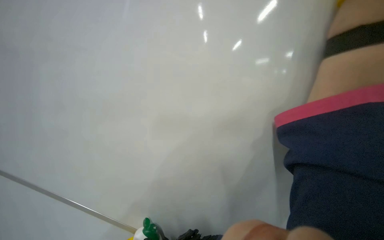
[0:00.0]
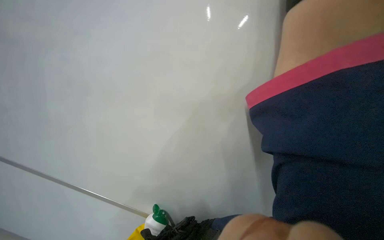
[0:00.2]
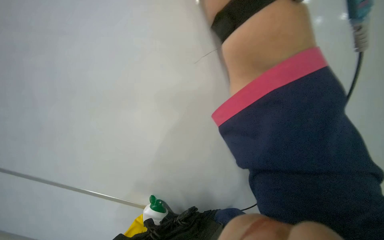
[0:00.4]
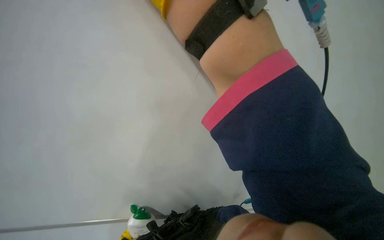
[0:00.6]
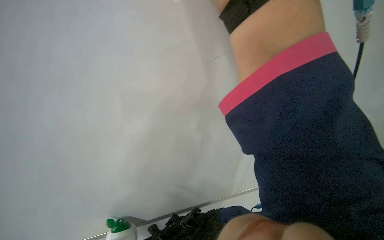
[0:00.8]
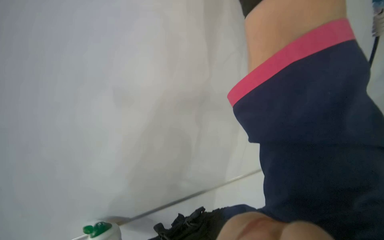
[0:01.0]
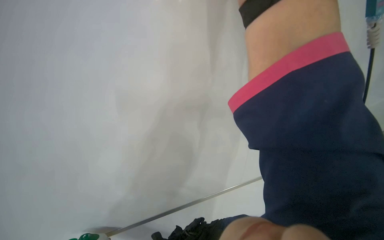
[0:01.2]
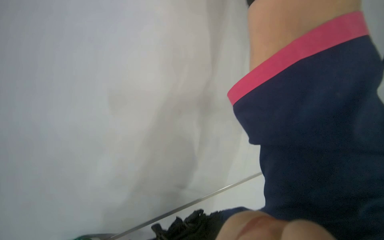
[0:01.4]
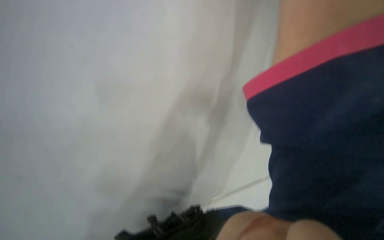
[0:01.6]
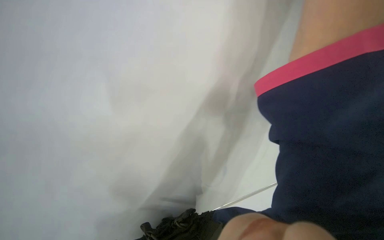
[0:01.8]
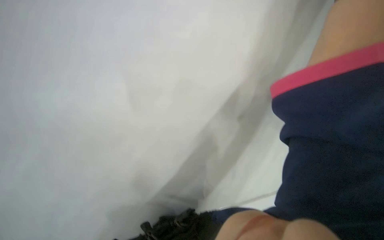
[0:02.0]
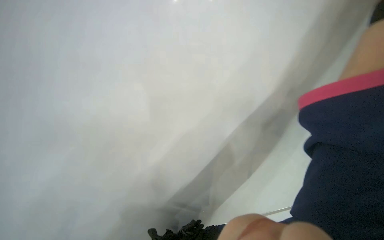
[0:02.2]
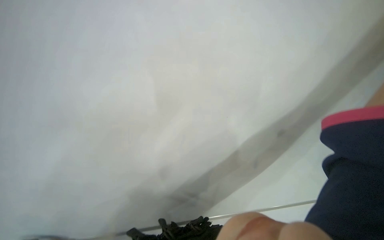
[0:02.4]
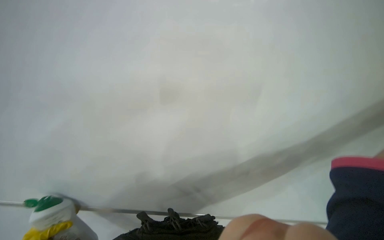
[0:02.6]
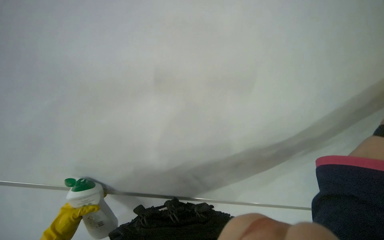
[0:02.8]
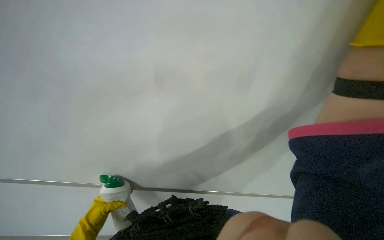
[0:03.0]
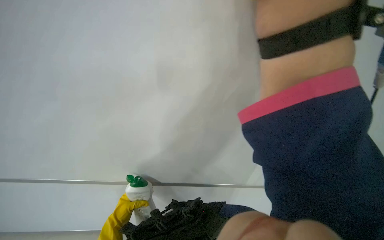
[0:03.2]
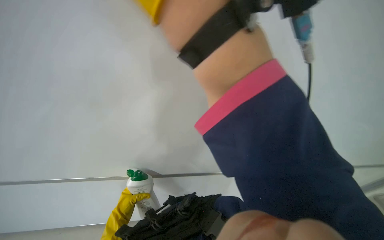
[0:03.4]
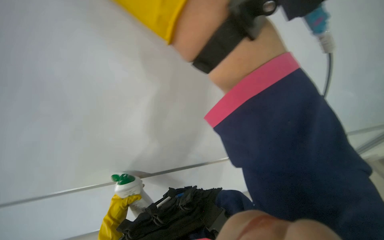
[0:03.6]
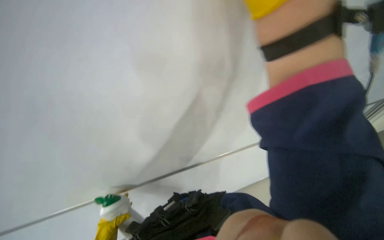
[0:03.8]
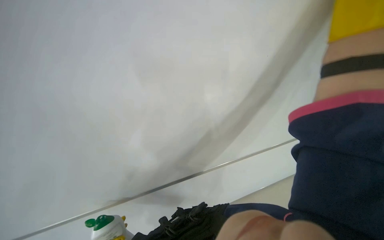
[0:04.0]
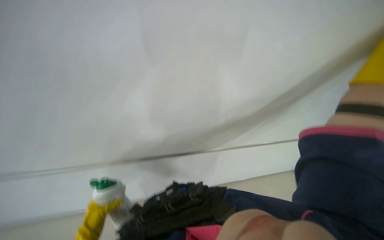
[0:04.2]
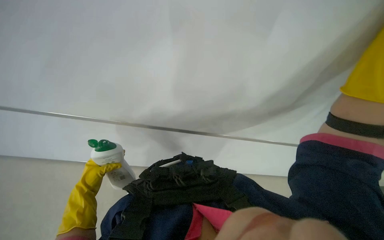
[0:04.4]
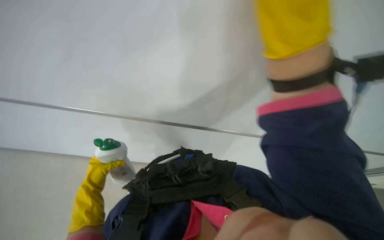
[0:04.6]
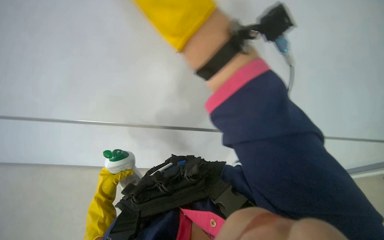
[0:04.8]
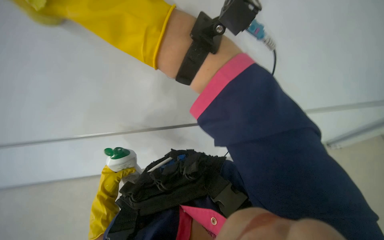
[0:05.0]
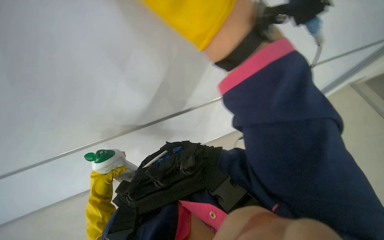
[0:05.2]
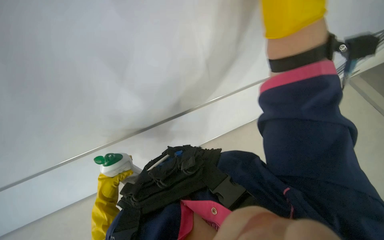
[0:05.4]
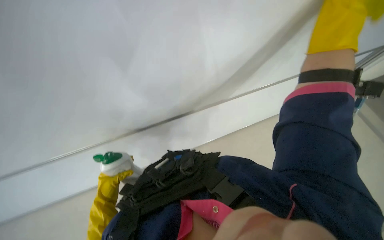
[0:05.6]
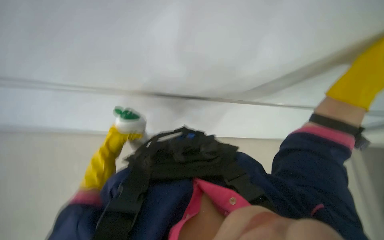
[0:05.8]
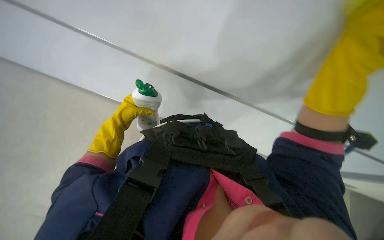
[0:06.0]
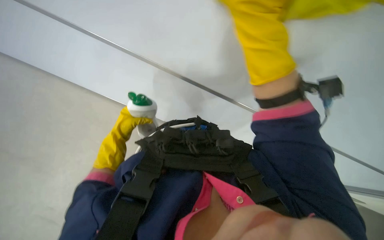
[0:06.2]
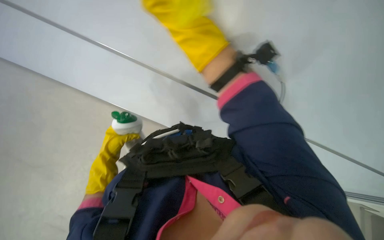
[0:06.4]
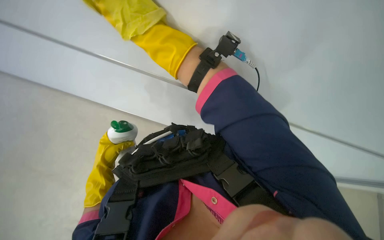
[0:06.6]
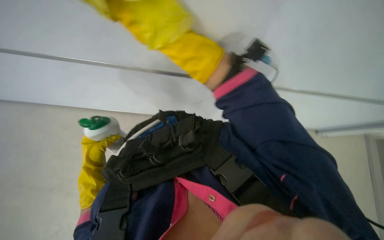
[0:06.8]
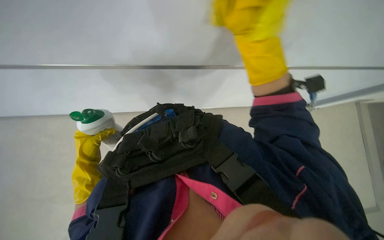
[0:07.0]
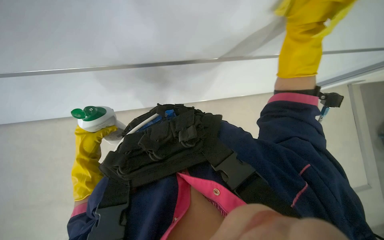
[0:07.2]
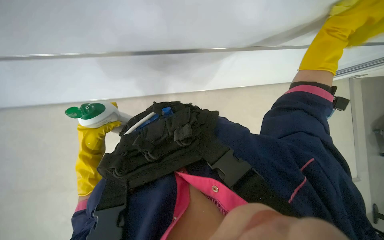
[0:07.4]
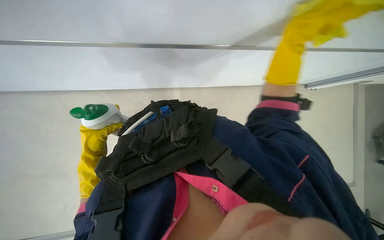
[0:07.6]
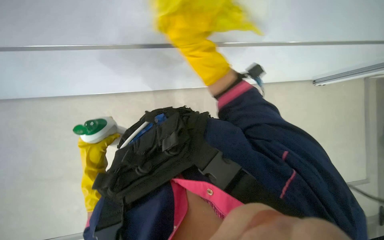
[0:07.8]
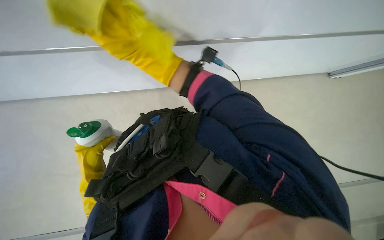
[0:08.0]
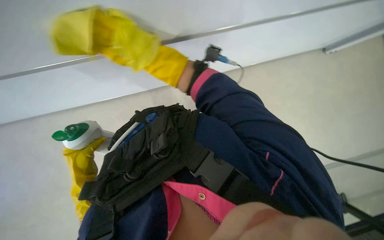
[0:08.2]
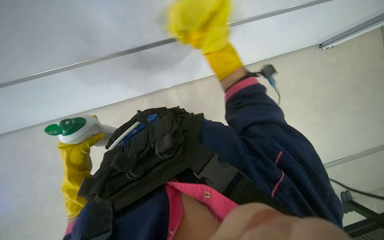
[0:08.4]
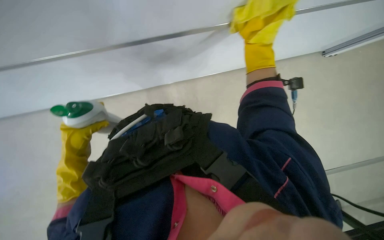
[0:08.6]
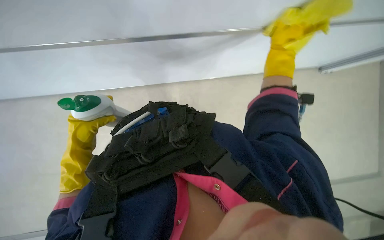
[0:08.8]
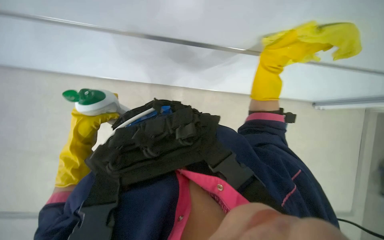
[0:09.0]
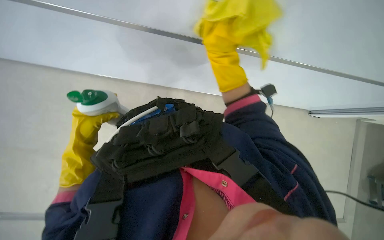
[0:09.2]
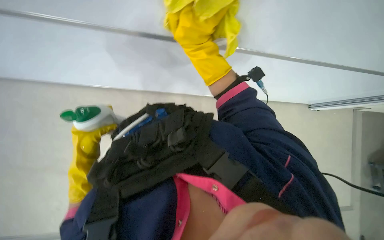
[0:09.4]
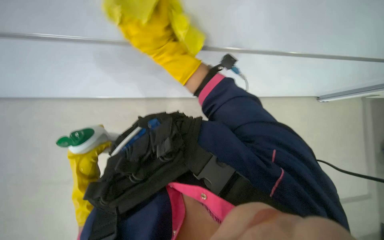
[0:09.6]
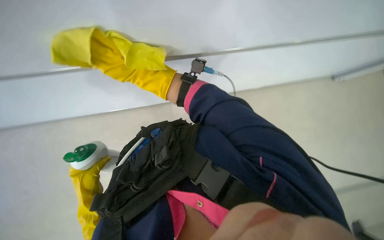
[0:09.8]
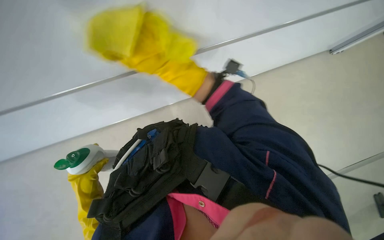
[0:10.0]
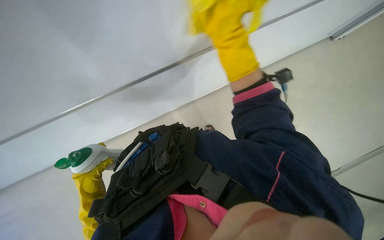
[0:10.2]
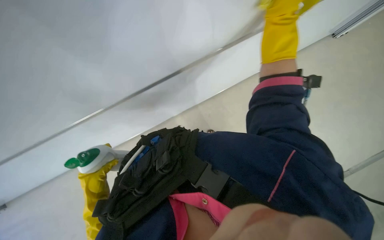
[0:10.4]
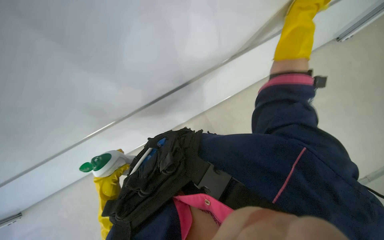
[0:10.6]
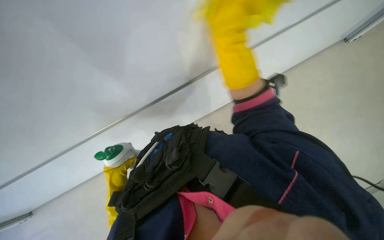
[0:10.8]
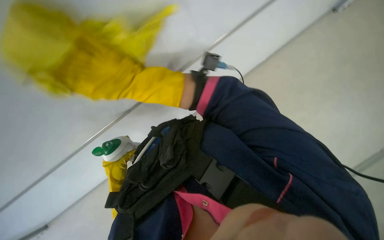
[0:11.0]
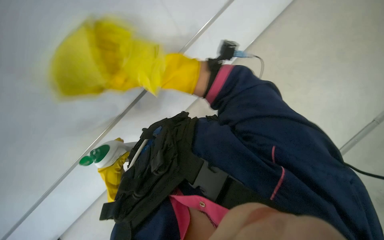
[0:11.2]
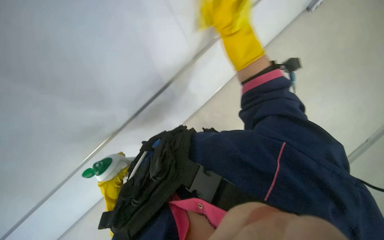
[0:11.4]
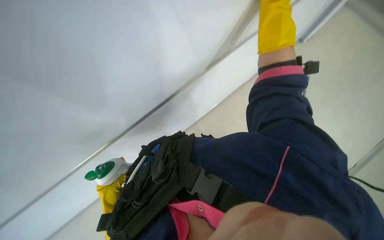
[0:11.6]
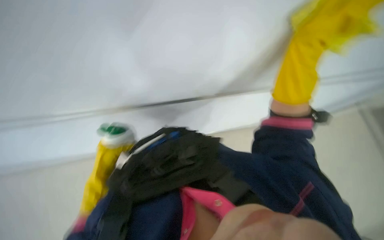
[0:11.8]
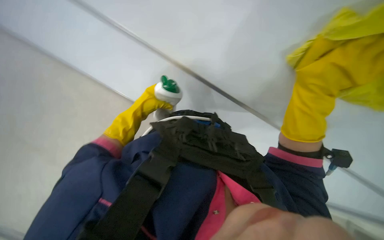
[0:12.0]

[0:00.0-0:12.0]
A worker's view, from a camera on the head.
Job: wiping surfaces.
The whole recording: Wiping whiteboard. The worker wipes the white board with a yellow cleaning cloth.
0:01.6 to 0:03.0: The camera sweeps to the left, by some 20 degrees.
0:03.0 to 0:04.4: The view tilts roughly 15 degrees downward.
0:04.4 to 0:06.0: The camera pitches downward, by some 30 degrees.
0:06.0 to 0:07.6: The view tilts some 15 degrees downward. The scene turns roughly 35 degrees counterclockwise in the picture.
0:09.0 to 0:10.4: The right hand travels to the left and back again, roughly 40 cm each way.
0:10.4 to 0:12.0: The right hand moves down the picture, some 15 cm, and moves some 35 cm farther from the camera and comes back.

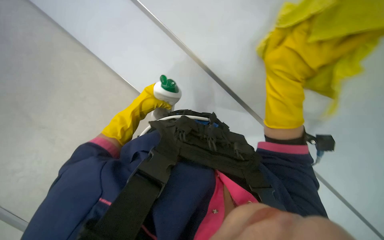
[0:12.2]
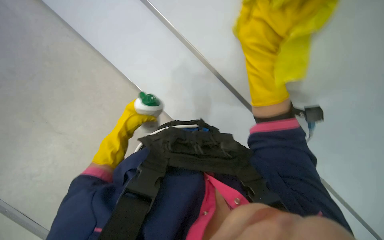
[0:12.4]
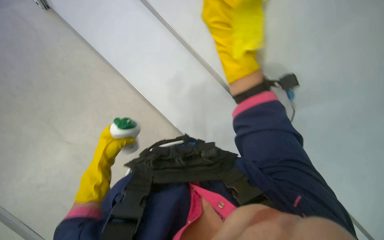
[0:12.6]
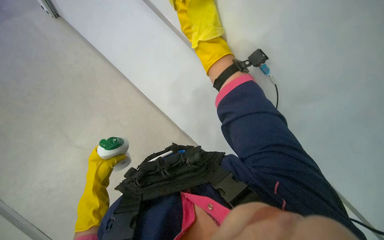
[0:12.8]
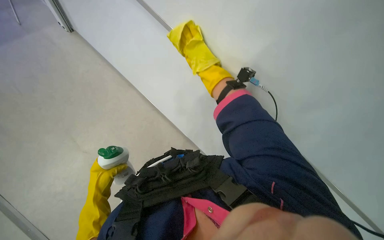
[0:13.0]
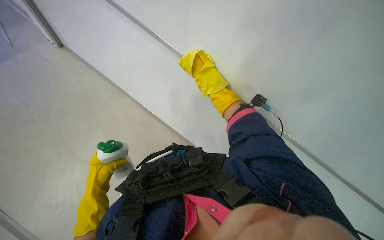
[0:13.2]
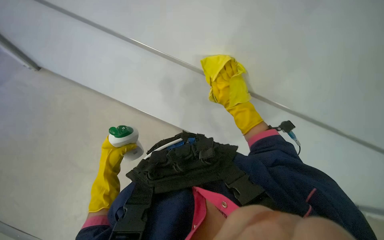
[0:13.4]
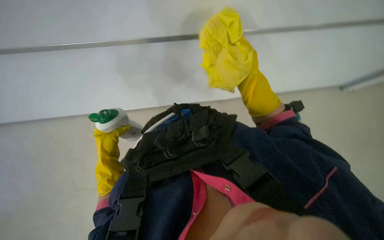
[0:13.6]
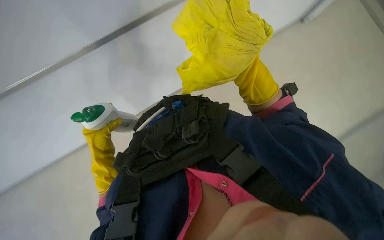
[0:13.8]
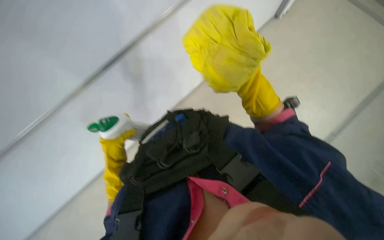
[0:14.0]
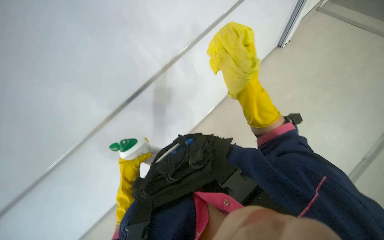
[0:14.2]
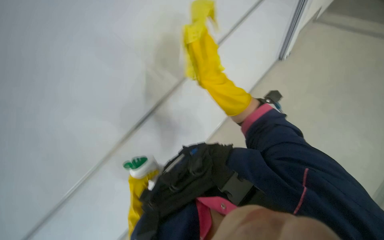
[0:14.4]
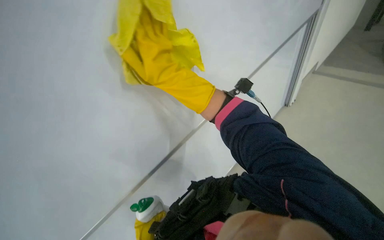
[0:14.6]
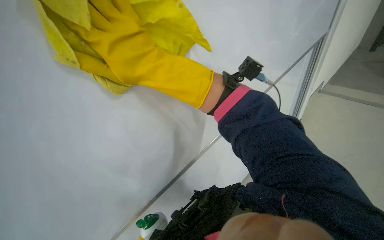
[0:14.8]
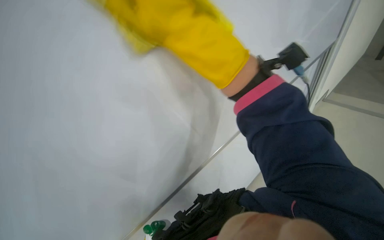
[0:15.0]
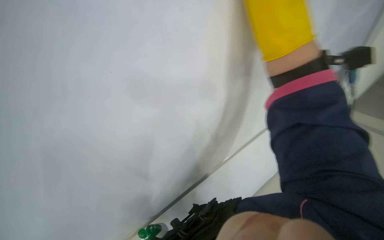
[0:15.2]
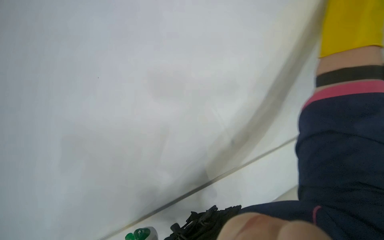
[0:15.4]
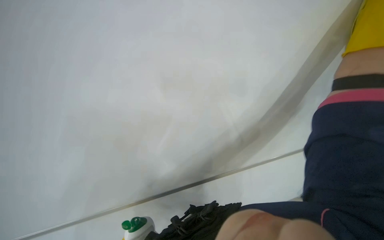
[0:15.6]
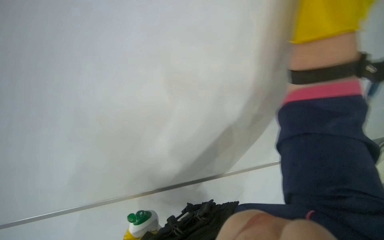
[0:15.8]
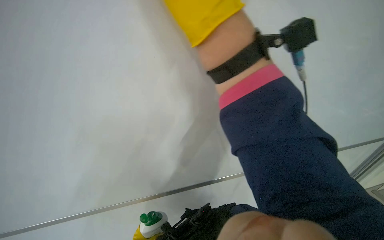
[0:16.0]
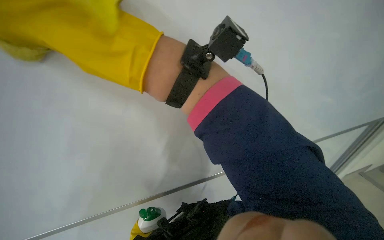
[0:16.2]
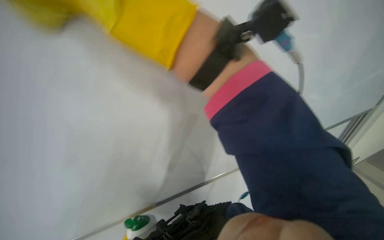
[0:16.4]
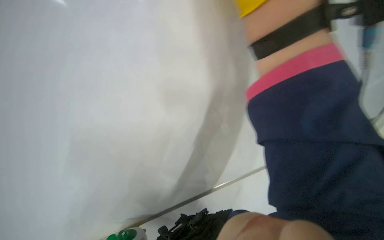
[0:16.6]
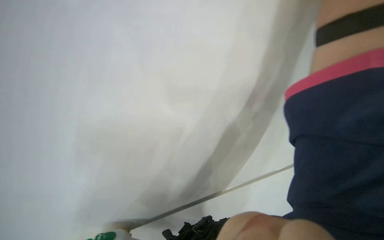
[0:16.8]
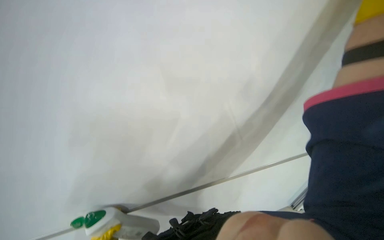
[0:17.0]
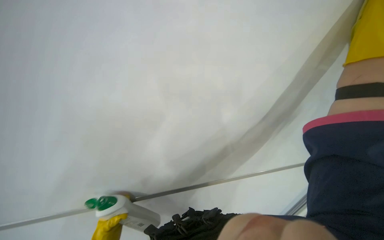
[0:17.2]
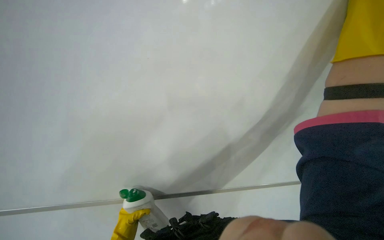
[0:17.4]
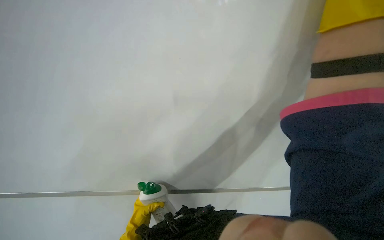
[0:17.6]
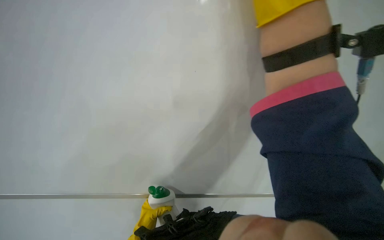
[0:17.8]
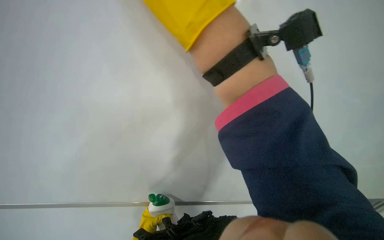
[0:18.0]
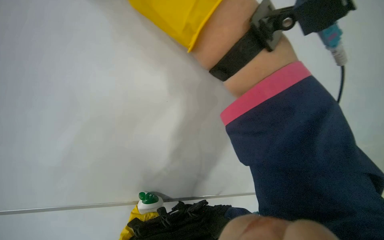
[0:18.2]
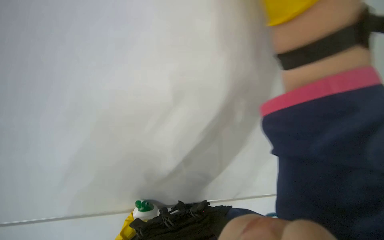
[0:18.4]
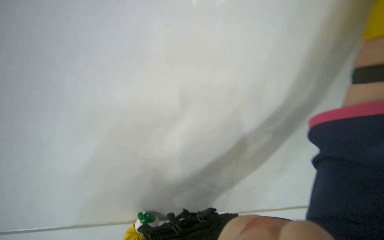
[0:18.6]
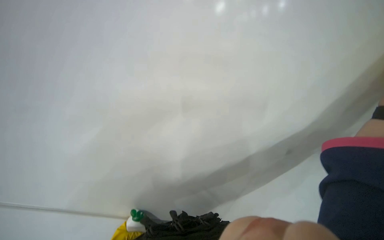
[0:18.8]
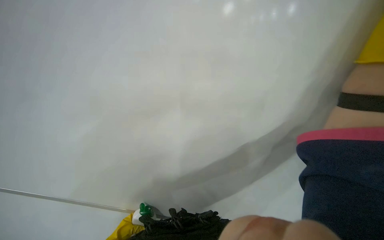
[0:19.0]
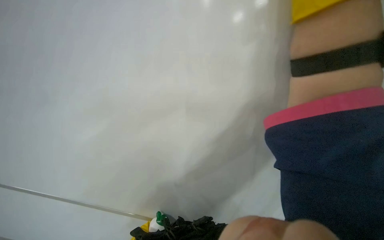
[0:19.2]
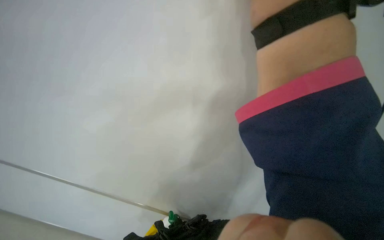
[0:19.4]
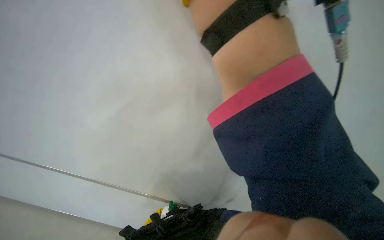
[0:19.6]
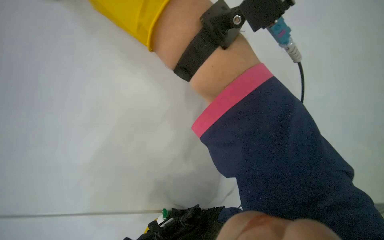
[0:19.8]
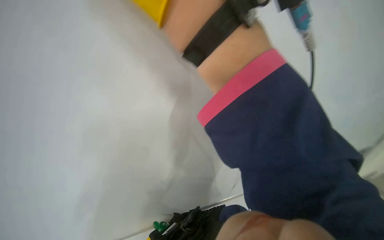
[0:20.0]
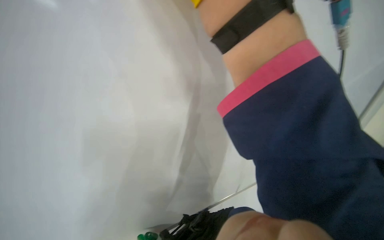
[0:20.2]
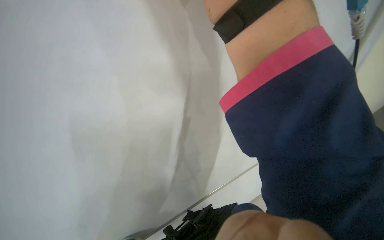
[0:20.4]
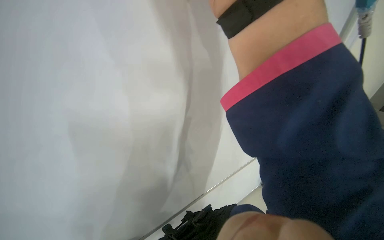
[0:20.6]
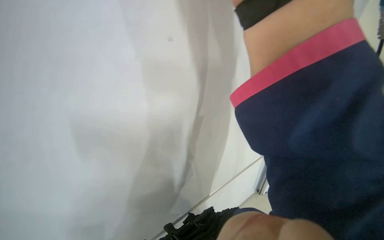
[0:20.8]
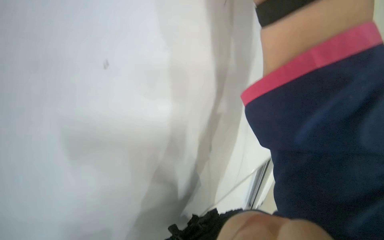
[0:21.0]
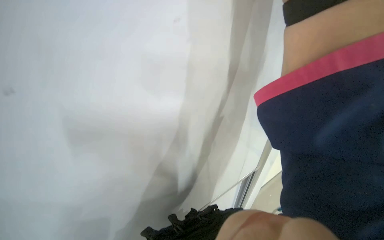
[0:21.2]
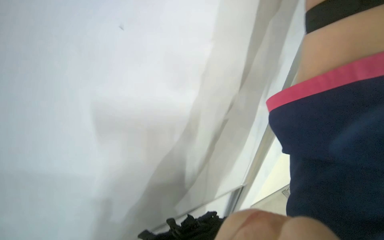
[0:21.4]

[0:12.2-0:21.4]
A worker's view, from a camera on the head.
Job: wiping surfaces.
The whole recording: Wiping whiteboard. The worker wipes the white board with a yellow cleaning cloth.
0:12.2 to 0:13.8: The left hand shifts roughly 25 cm down the picture and farther from the camera.
0:13.8 to 0:15.2: The view swings roughly 20 degrees to the left. The wearer looks about 40 degrees further upward.
